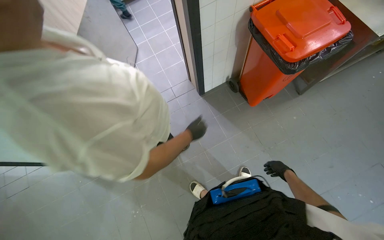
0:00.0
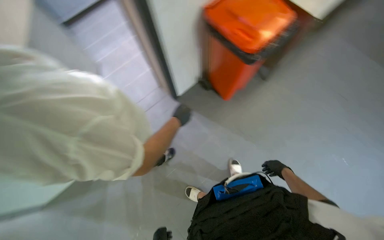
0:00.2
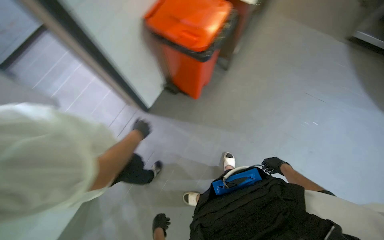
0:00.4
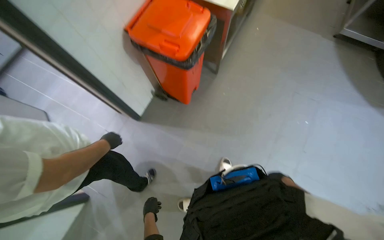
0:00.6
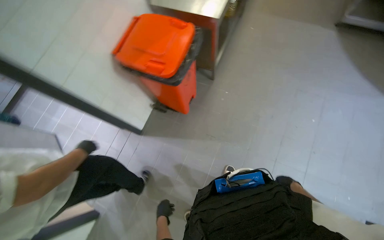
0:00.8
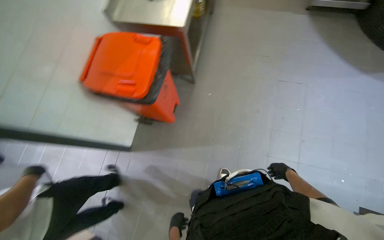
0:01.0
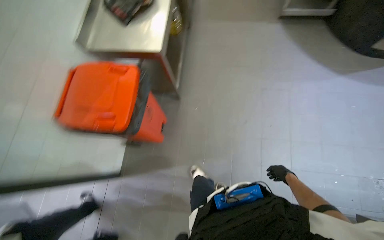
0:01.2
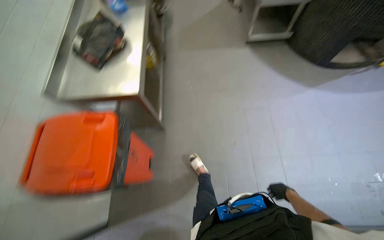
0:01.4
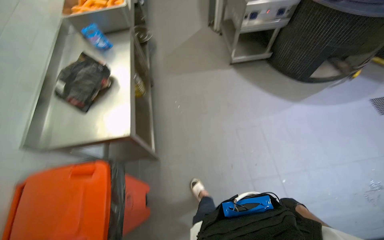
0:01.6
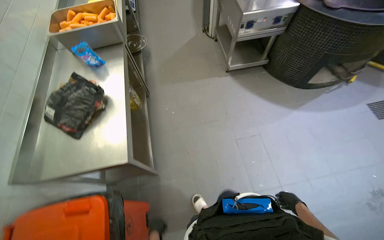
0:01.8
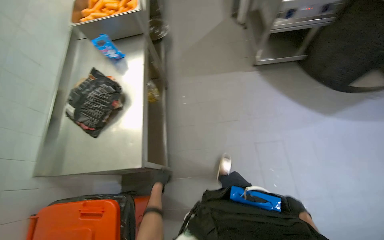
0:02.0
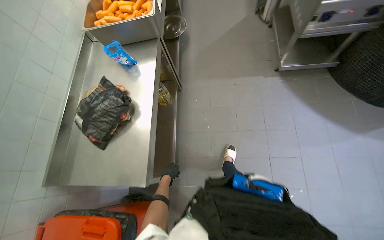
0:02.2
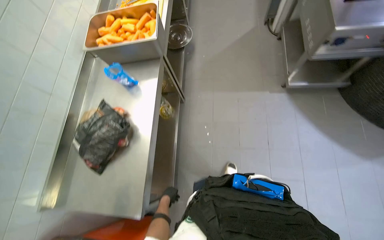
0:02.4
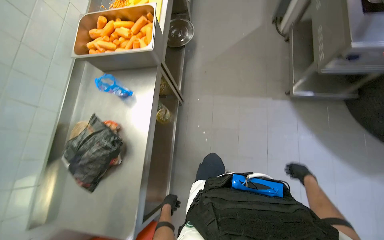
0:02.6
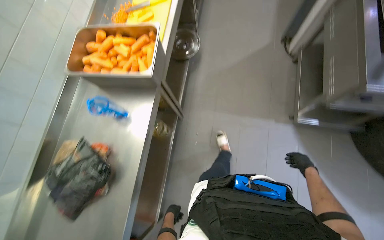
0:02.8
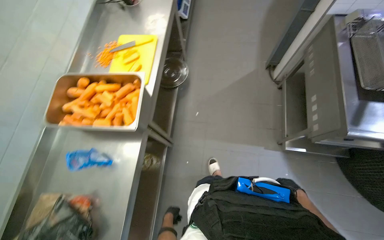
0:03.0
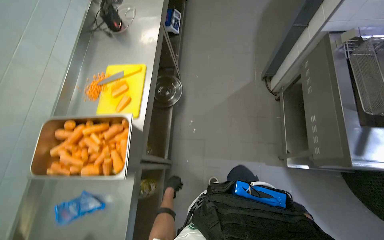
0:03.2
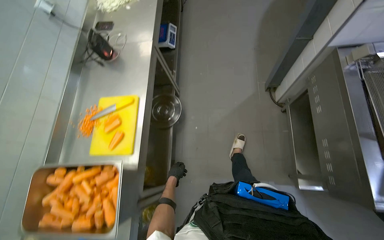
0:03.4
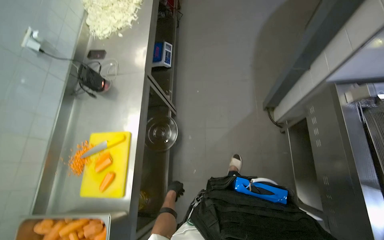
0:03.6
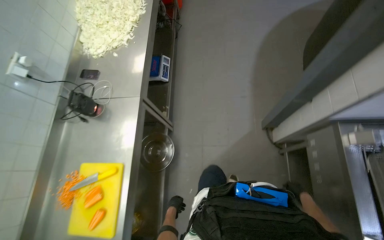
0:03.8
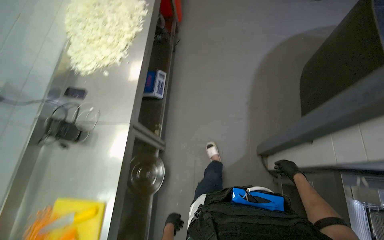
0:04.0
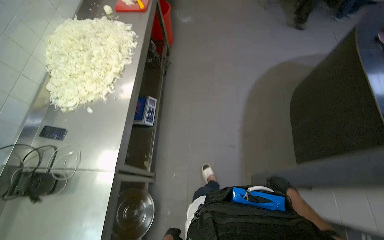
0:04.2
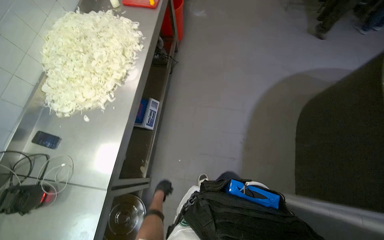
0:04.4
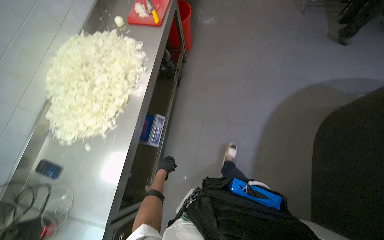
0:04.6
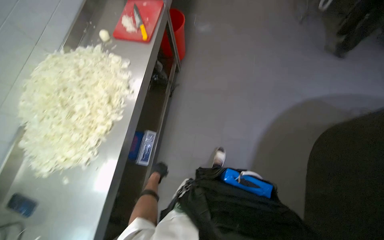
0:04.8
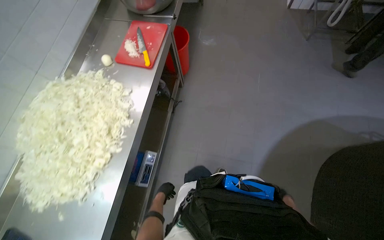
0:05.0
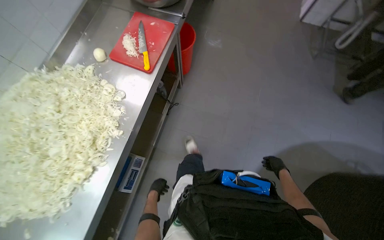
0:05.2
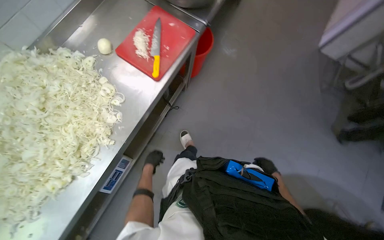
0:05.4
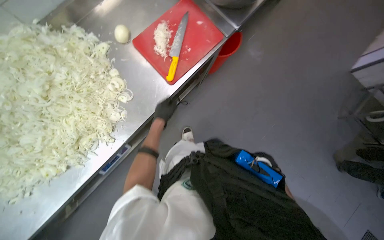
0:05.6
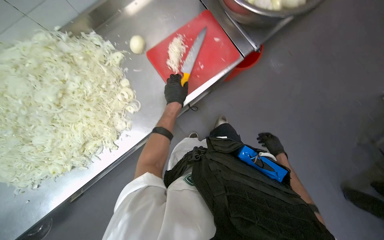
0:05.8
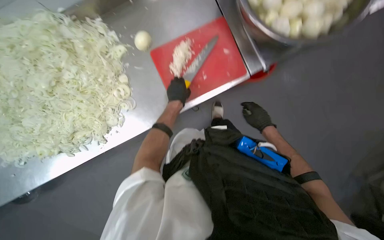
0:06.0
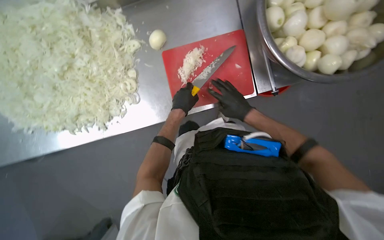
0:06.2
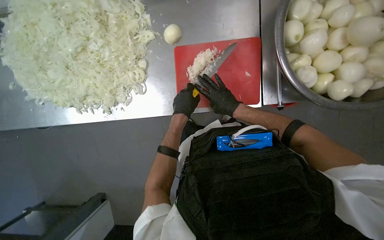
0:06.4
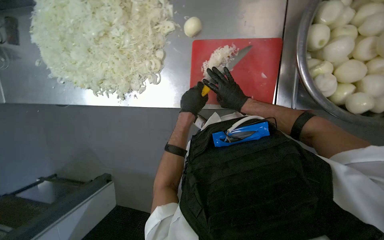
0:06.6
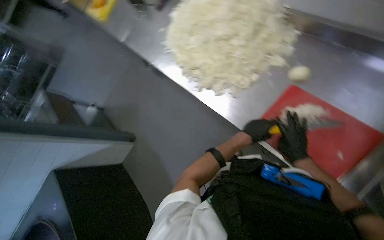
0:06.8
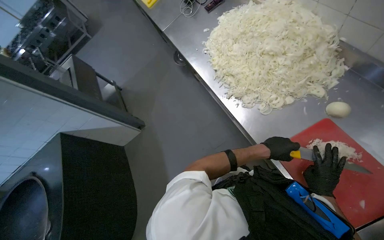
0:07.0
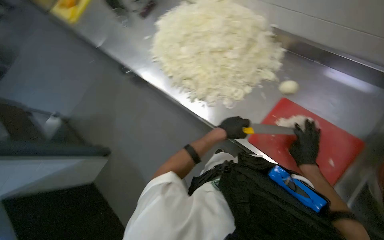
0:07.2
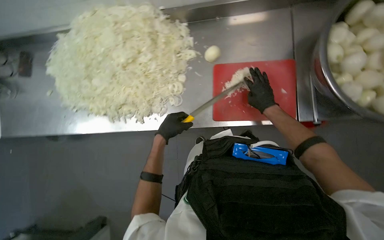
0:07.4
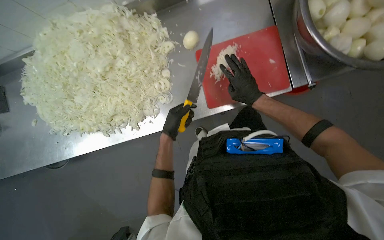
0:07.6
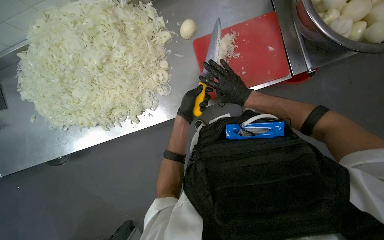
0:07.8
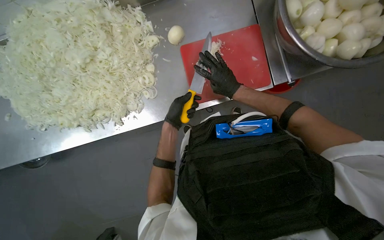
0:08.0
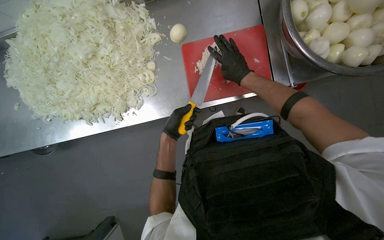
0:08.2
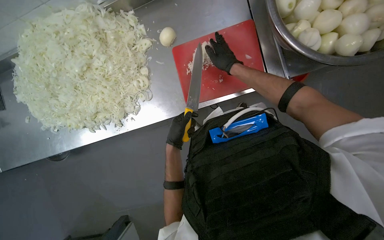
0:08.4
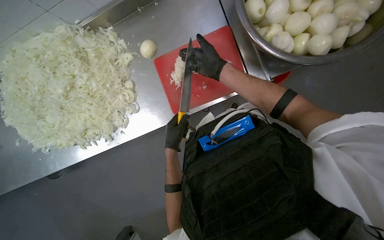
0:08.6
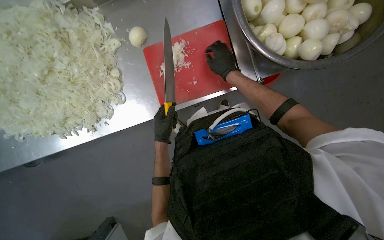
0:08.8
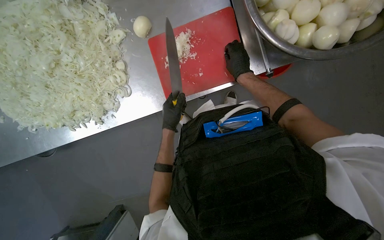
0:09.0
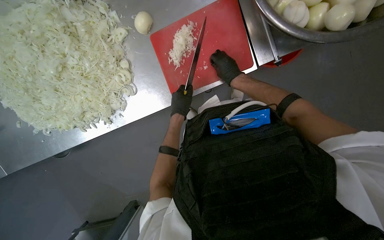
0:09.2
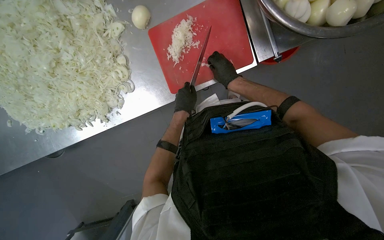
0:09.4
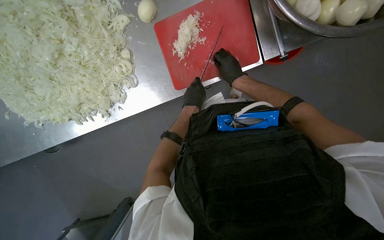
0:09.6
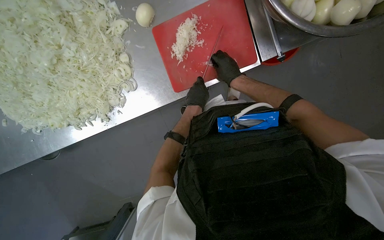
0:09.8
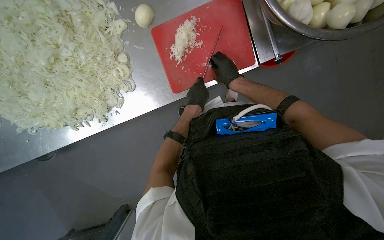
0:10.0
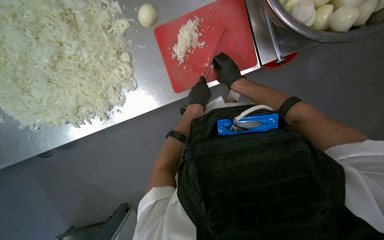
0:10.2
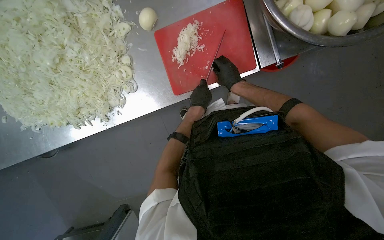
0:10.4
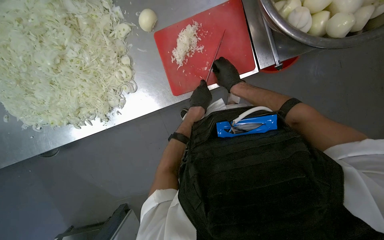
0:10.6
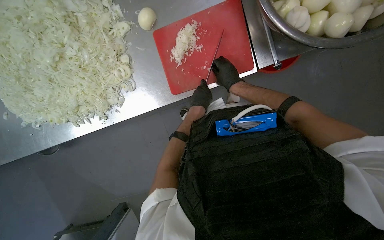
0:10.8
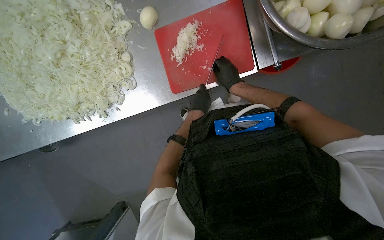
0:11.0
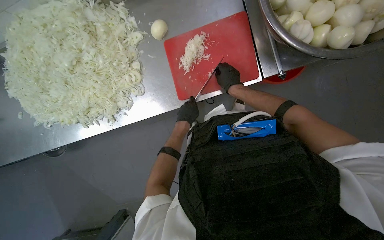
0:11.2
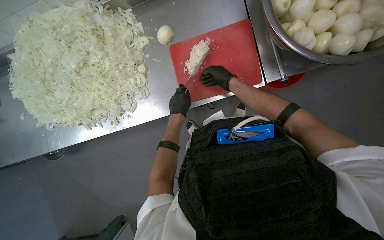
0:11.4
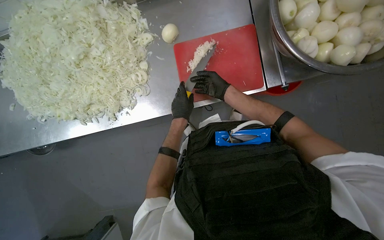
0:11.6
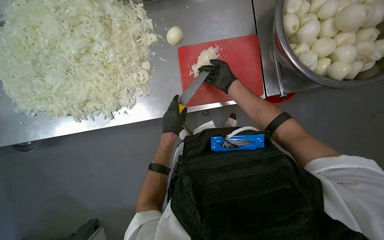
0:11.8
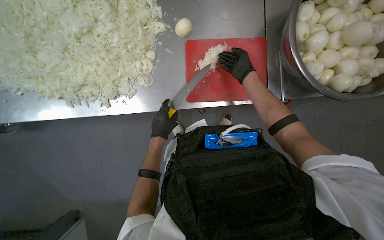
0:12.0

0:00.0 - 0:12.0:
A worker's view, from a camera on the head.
Job: preparing food.
The whole recording: Preparing onions on cutting board. The worker slices and dices peeled onions on a red cutting board.
0:00.0 - 0:01.6: The head travels approximately 70 cm. The wearer's head swings some 75 degrees to the right. The view tips upward by approximately 15 degrees.
0:01.6 - 0:03.0: The wearer moves some 1.5 m.
0:03.0 - 0:04.4: The camera is carried some 1.5 m.
0:04.4 - 0:06.0: The head travels about 1.5 m. The view tips downward by about 20 degrees. The scene turns about 55 degrees clockwise in the picture.
0:10.4 - 0:12.0: The left hand moves to the left and down the picture, roughly 25 cm; the right hand heads up the picture, covering some 15 cm.

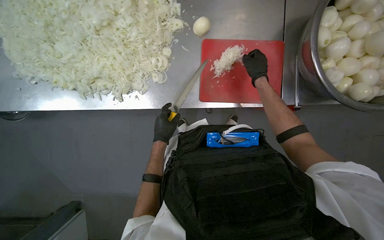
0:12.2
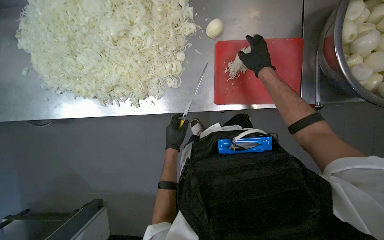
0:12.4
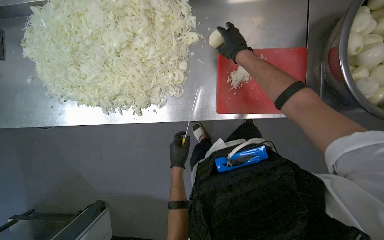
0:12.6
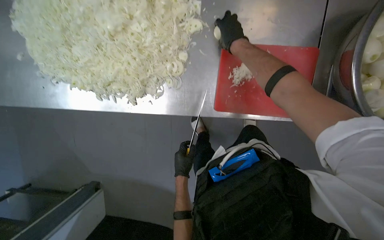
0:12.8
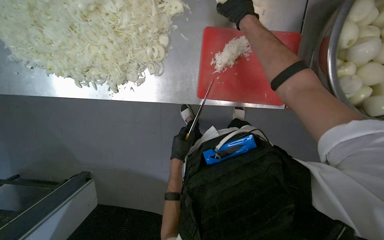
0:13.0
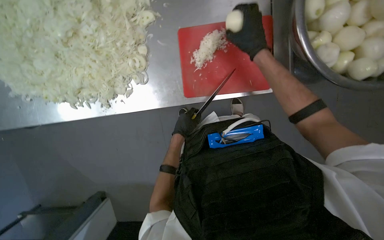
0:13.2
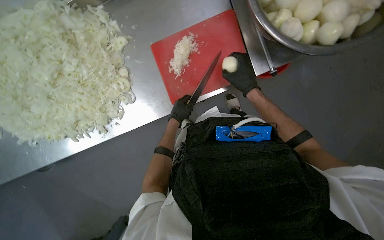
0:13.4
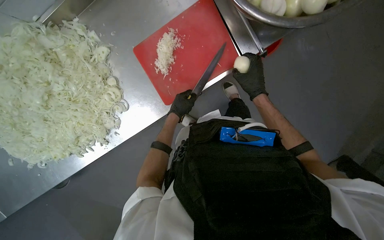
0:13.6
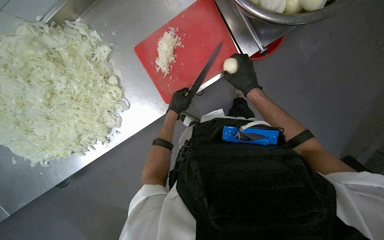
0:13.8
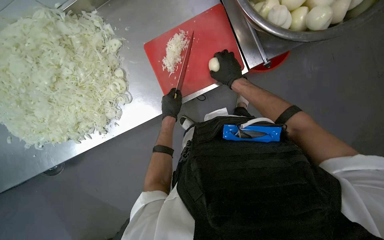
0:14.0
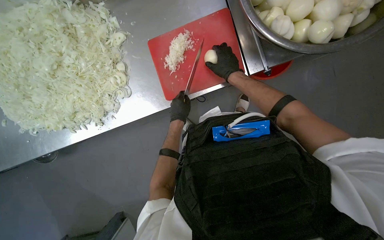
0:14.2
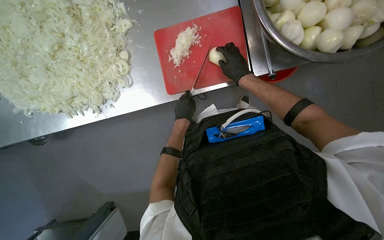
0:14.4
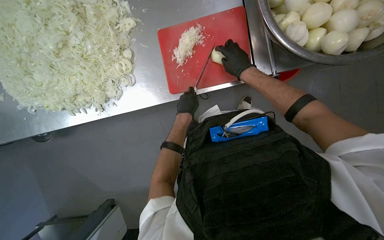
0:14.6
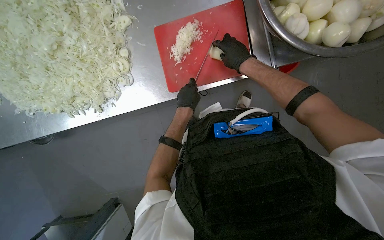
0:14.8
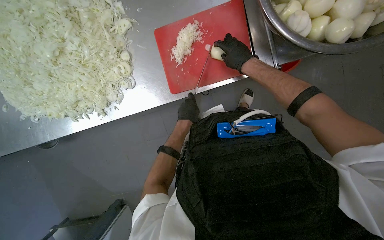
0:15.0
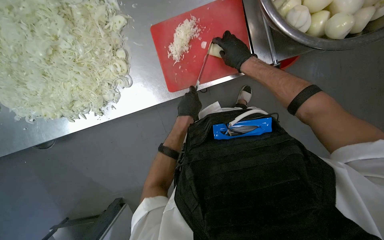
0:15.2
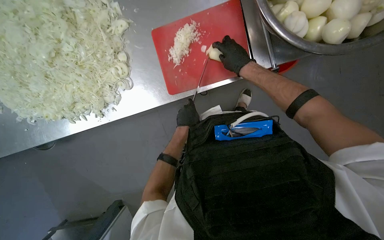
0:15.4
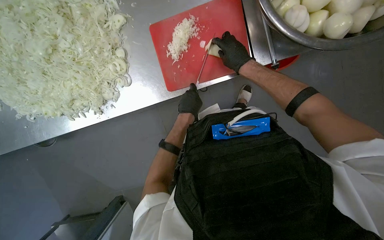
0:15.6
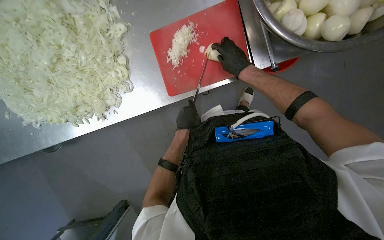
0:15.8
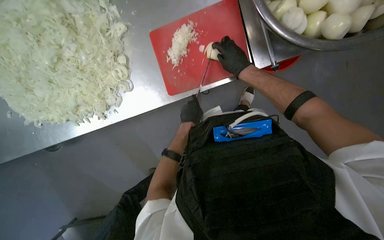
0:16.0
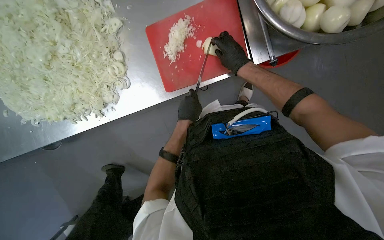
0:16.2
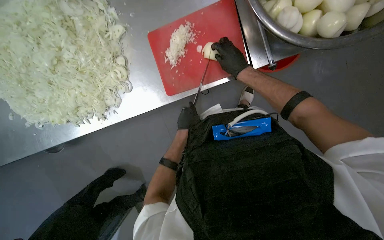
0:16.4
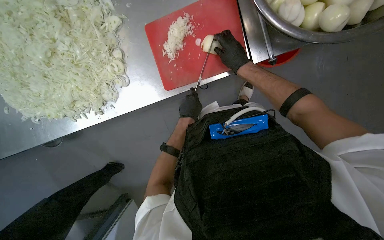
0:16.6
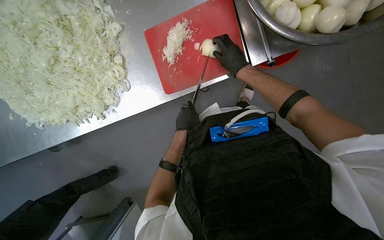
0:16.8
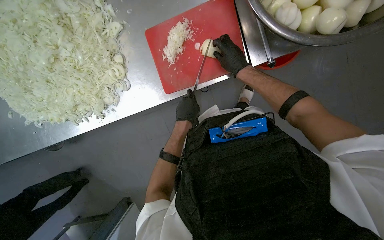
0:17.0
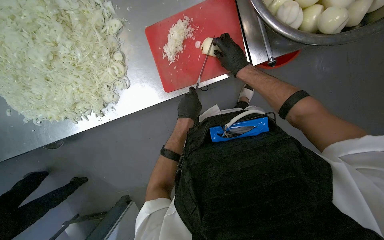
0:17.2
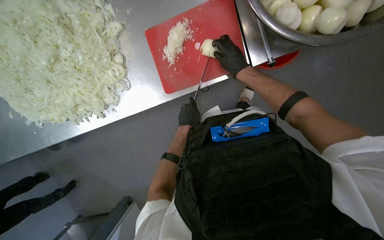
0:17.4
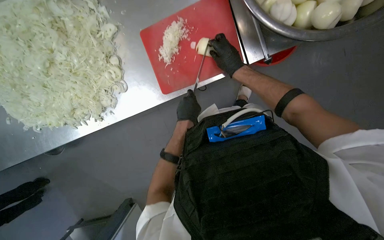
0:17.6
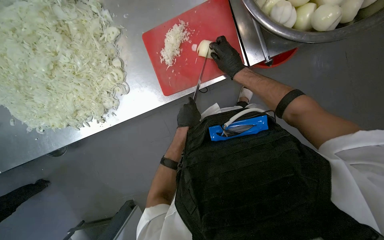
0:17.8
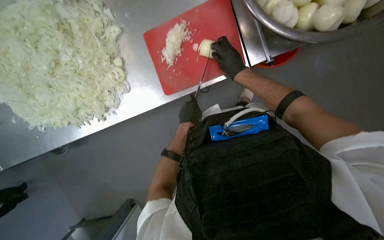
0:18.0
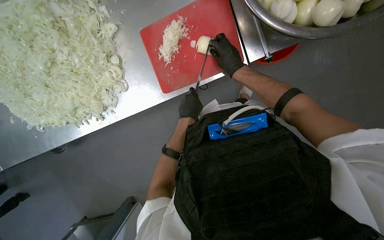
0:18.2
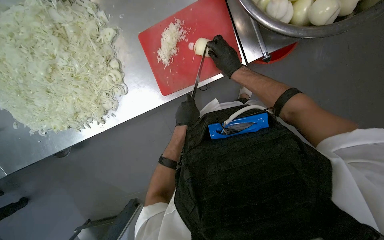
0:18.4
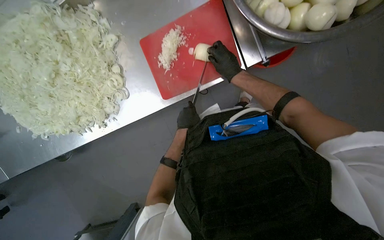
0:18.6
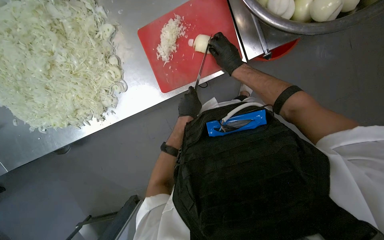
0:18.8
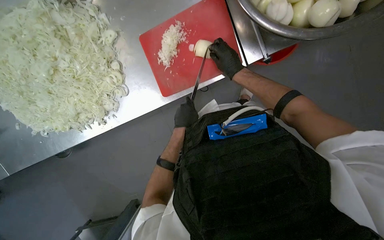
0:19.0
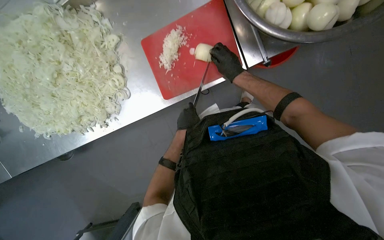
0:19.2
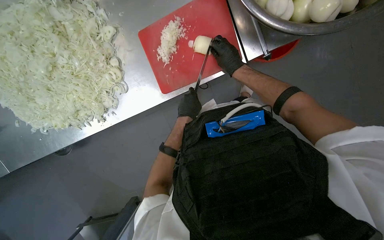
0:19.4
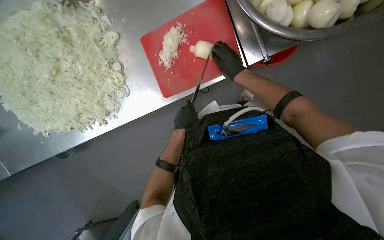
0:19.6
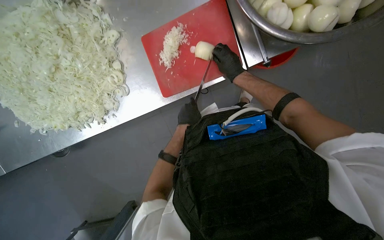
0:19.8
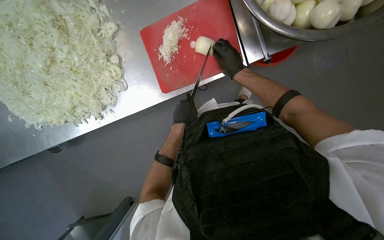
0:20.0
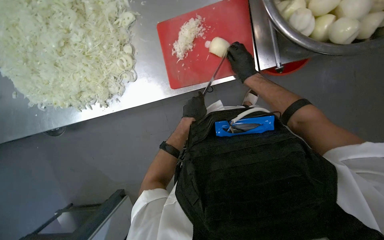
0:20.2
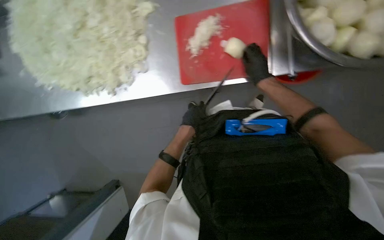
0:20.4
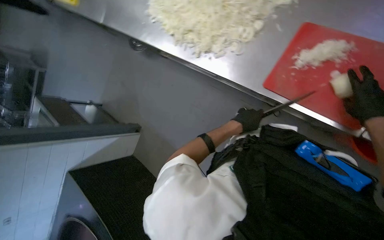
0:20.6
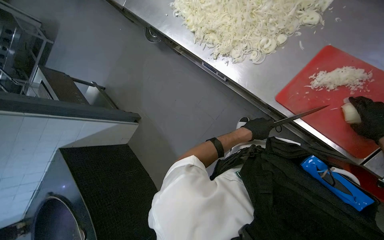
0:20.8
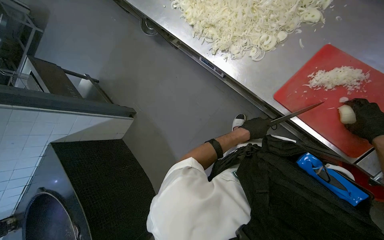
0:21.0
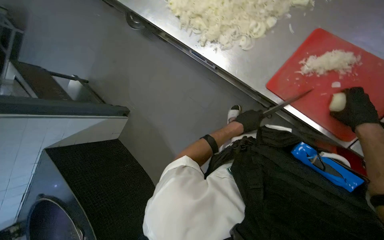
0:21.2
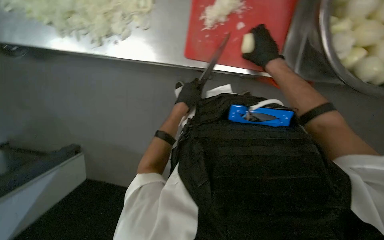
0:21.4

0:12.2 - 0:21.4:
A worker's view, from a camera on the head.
Job: preparing food.
The whole recording: Preparing onions on cutting board. The worker slices and dices peeled onions on a red cutting board.
0:12.2 - 0:13.8: The scene rotates counterclockwise by some 30 degrees.
0:13.8 - 0:15.2: The right hand heads up the picture, covering about 15 cm.
0:15.2 - 0:19.8: The hands work in one place, with small movements.
0:19.8 - 0:21.4: Everything in view rotates some 45 degrees clockwise.
